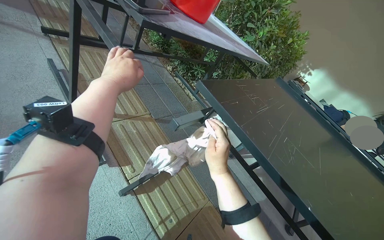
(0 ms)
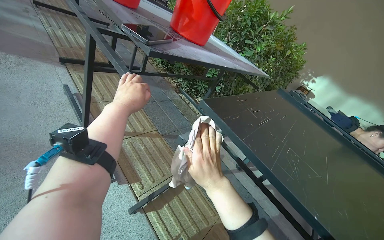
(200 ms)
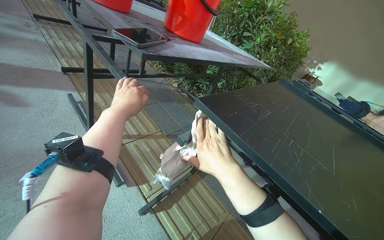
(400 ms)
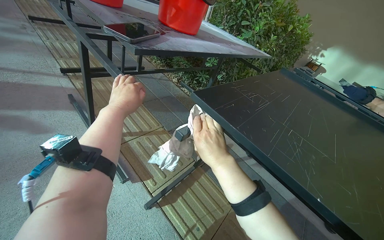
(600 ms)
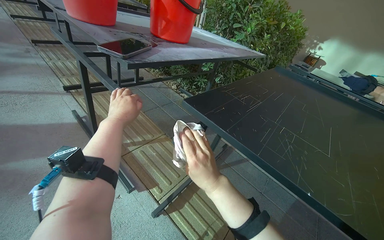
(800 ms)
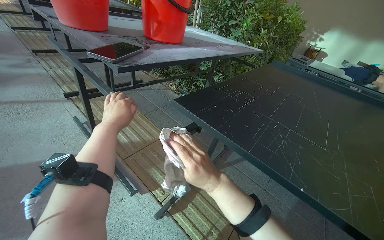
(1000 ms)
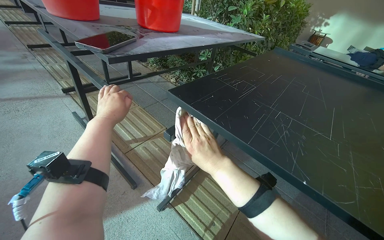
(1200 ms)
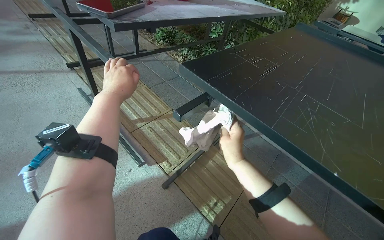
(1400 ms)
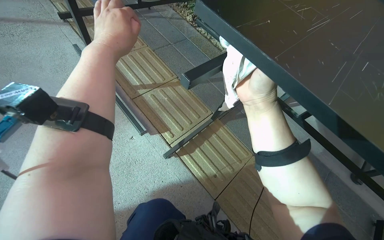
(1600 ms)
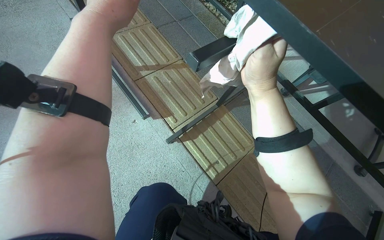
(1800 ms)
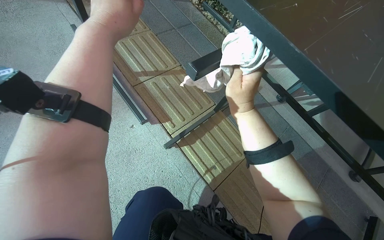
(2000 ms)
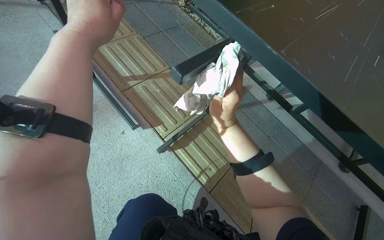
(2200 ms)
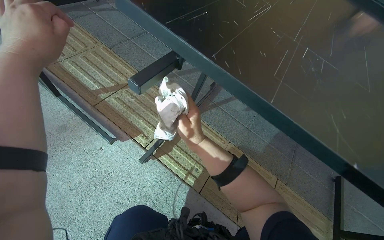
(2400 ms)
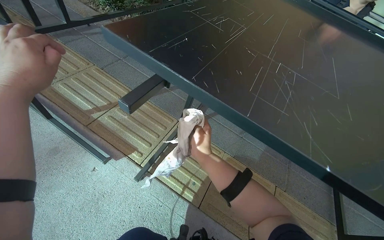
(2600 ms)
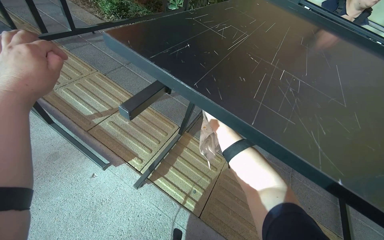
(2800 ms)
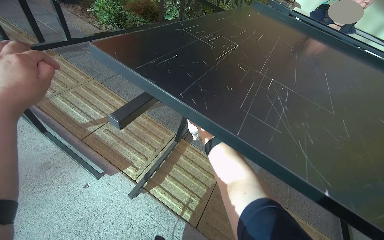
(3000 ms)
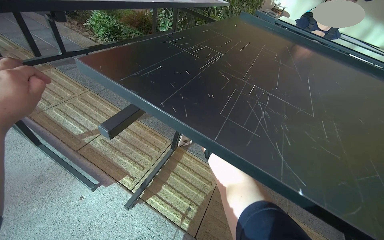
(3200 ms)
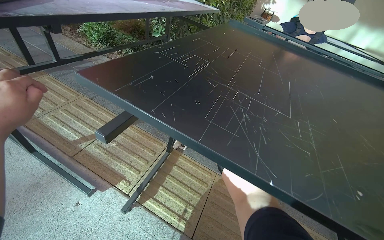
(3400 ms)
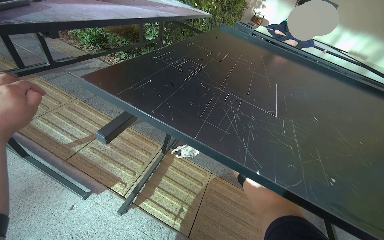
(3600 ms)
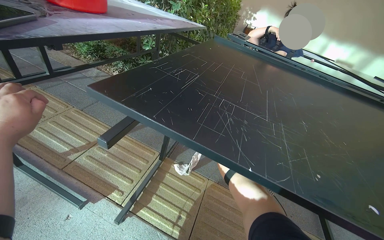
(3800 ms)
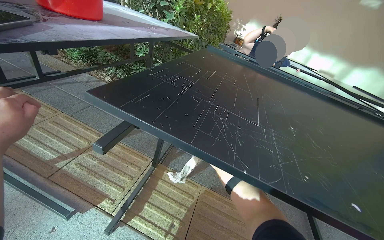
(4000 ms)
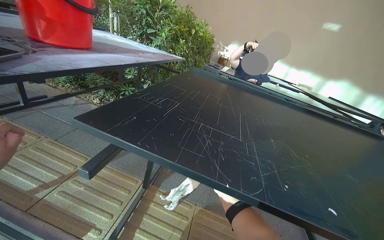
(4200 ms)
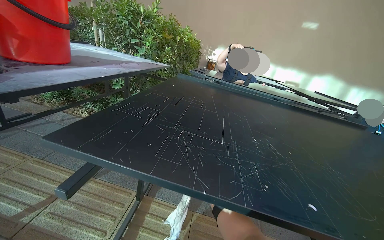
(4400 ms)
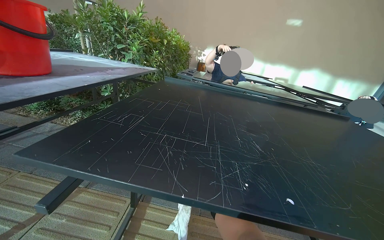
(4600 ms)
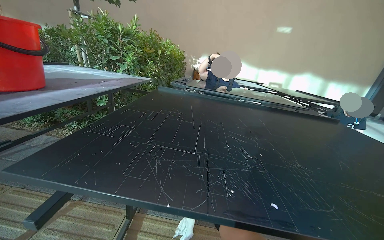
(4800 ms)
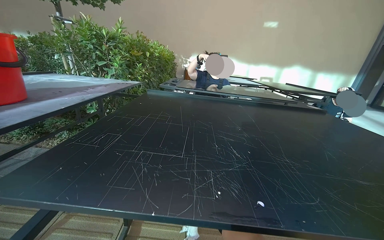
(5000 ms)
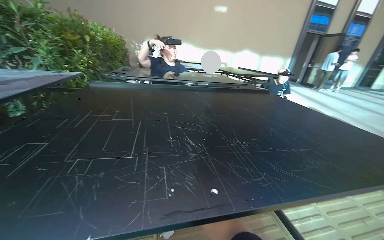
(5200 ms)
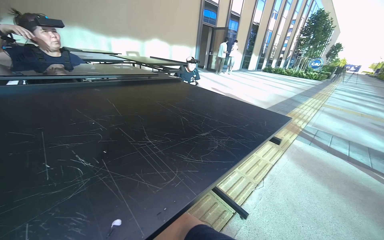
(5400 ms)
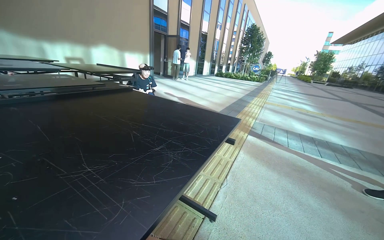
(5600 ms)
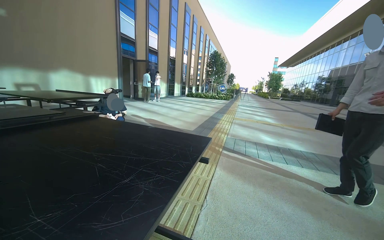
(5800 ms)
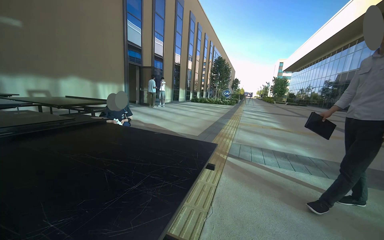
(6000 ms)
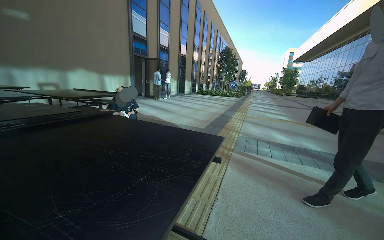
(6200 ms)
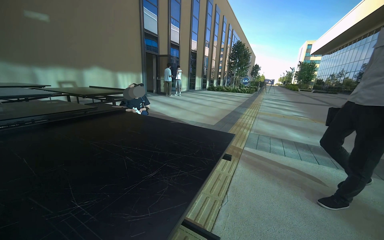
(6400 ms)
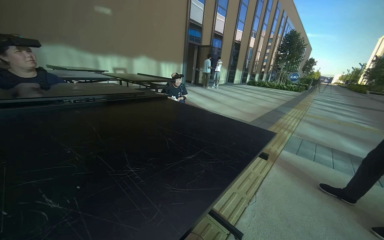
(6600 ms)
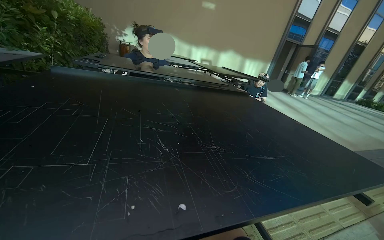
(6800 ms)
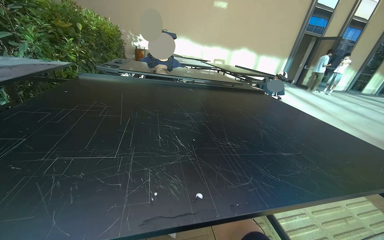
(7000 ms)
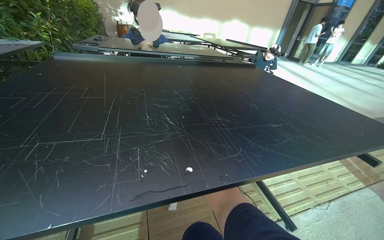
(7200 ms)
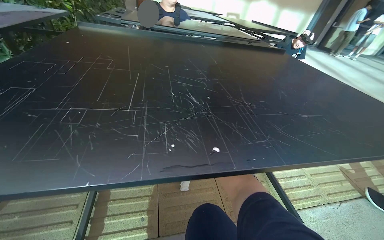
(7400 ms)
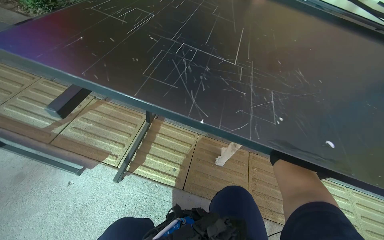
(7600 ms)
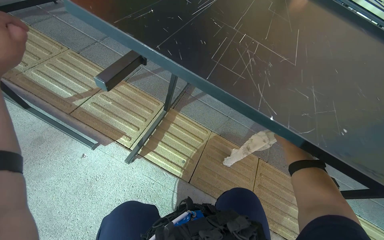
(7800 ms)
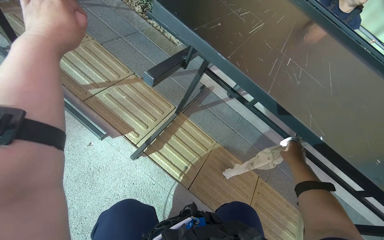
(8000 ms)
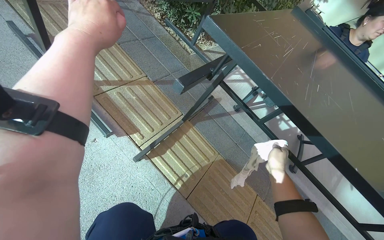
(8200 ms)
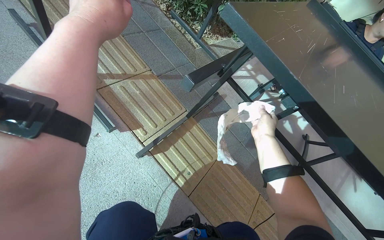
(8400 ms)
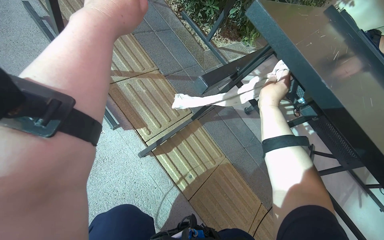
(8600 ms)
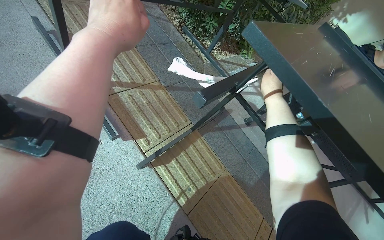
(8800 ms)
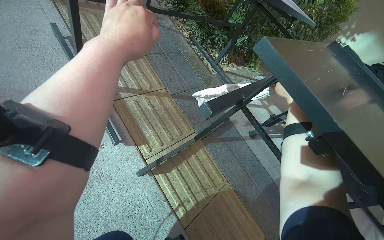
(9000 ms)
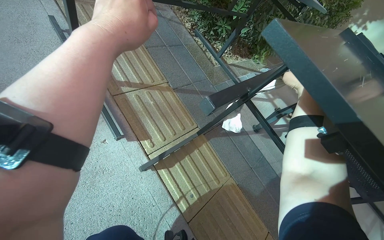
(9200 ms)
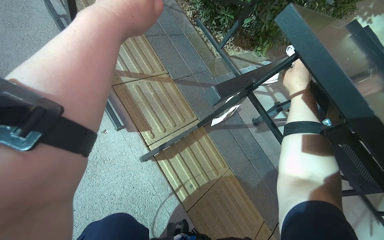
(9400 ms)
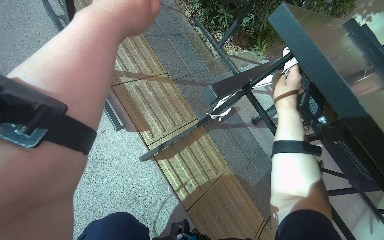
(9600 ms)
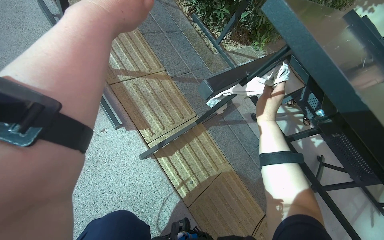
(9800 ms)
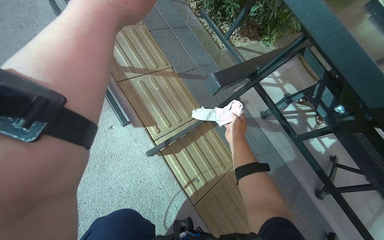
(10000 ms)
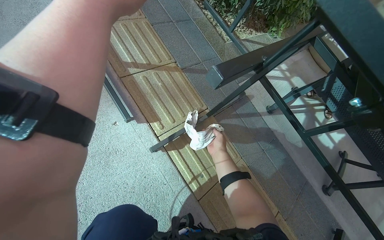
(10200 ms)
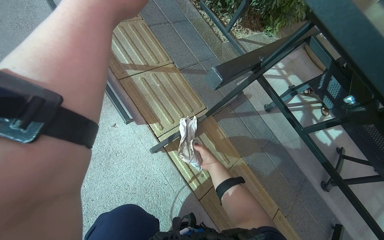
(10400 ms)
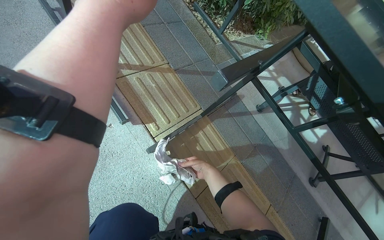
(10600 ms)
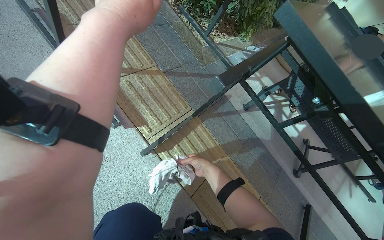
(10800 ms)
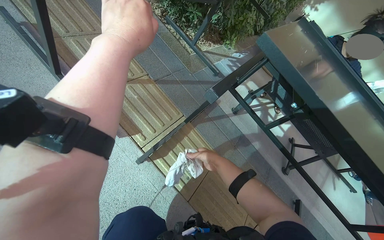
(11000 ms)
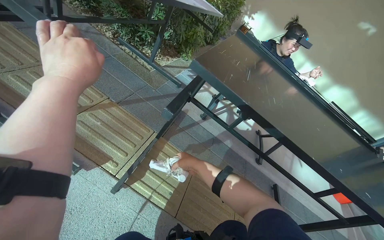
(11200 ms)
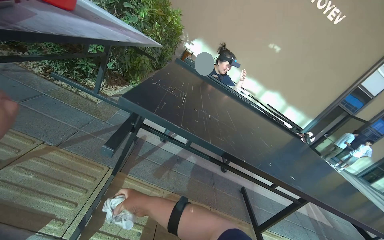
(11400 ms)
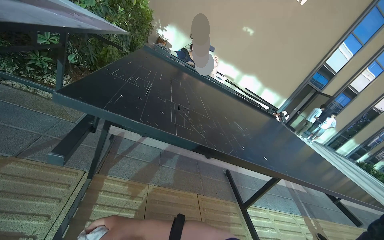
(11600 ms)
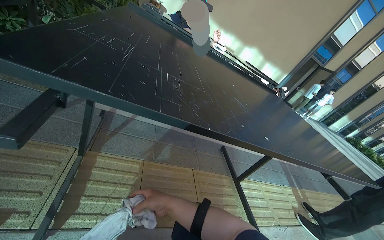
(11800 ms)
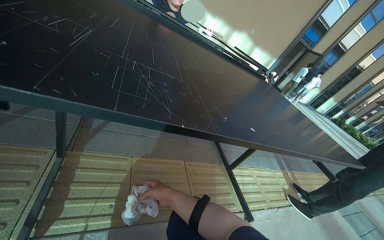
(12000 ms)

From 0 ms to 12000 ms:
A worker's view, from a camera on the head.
Job: wiping surfaces.
The whole recording: Wiping table structure. The worker wipes the metal structure of a black table with a white cloth.
From 0 ms to 1600 ms: The view tips downward by roughly 15 degrees. The right hand moves up the picture, some 10 cm.
From 3000 ms to 4400 ms: The wearer's head swings some 20 degrees to the right. The view tilts about 15 degrees upward.
From 4400 ms to 6000 ms: The wearer looks some 80 degrees further to the right.
From 6000 ms to 7600 ms: The wearer's head swings about 80 degrees to the left. The wearer looks about 30 degrees further downward.
From 7600 ms to 9000 ms: The scene rotates clockwise by roughly 35 degrees.
From 9000 ms to 10400 ms: The right hand shifts roughly 40 cm down the picture and to the left.
From 10400 ms to 12000 ms: The wearer looks some 60 degrees further to the right.

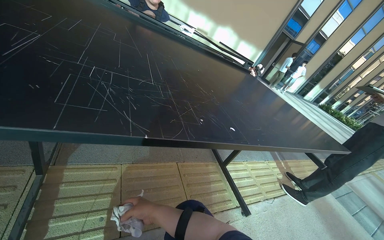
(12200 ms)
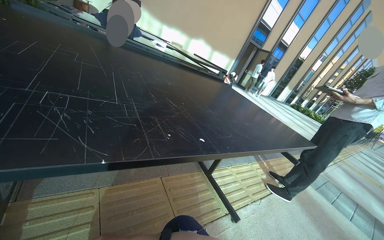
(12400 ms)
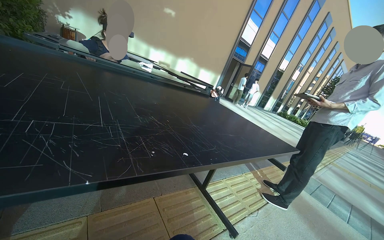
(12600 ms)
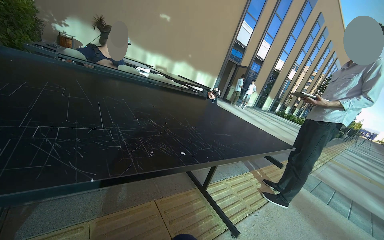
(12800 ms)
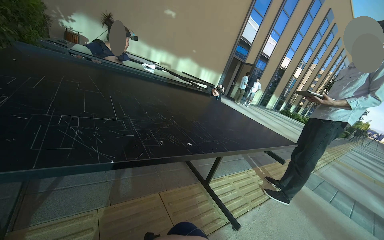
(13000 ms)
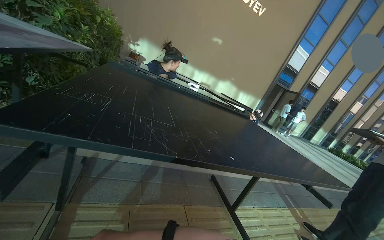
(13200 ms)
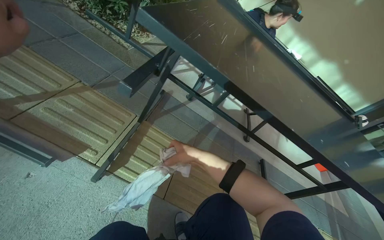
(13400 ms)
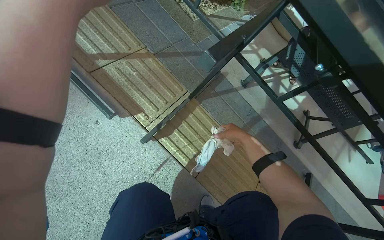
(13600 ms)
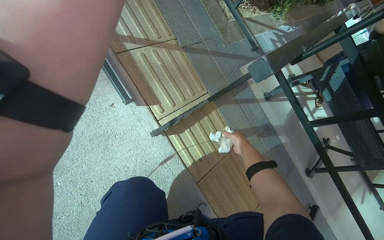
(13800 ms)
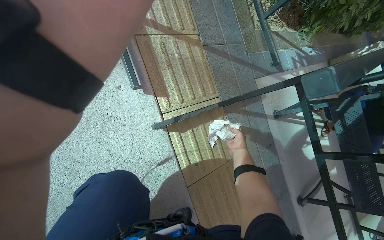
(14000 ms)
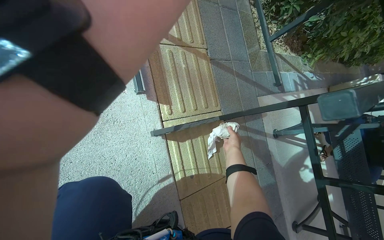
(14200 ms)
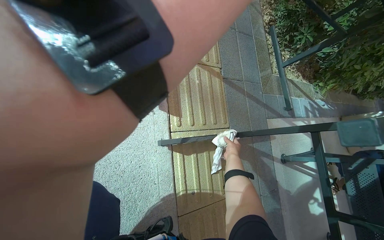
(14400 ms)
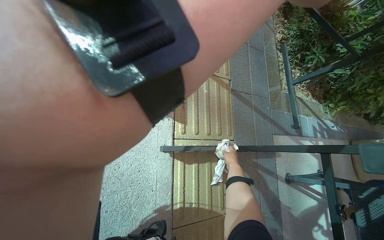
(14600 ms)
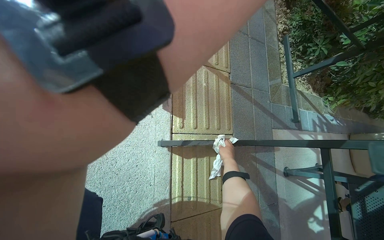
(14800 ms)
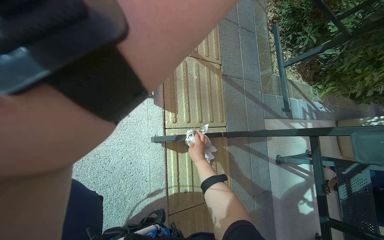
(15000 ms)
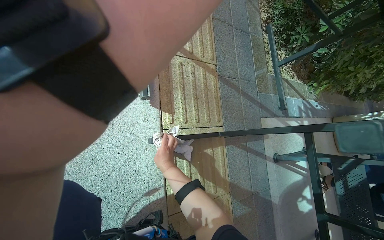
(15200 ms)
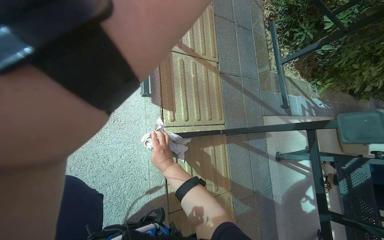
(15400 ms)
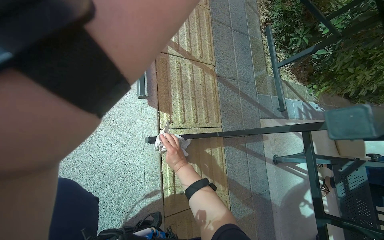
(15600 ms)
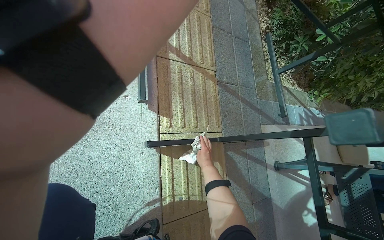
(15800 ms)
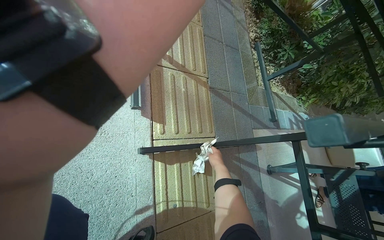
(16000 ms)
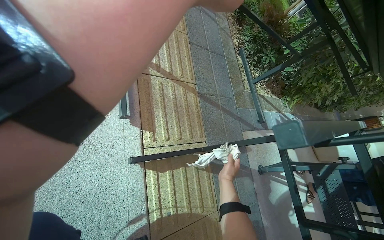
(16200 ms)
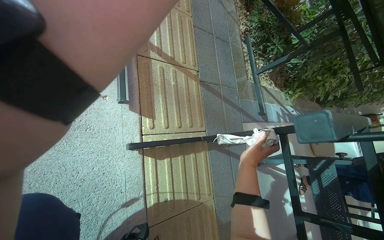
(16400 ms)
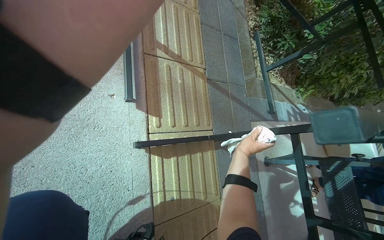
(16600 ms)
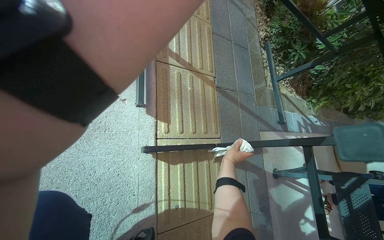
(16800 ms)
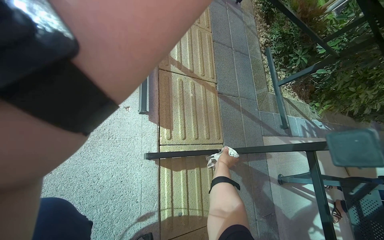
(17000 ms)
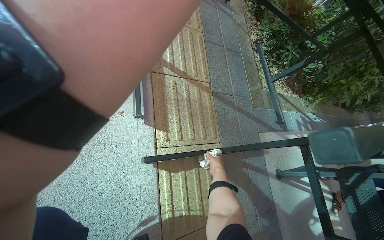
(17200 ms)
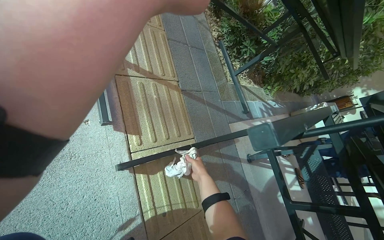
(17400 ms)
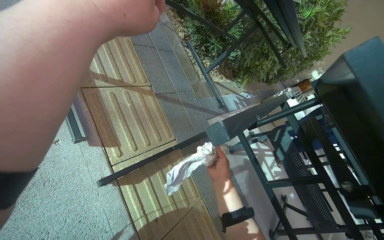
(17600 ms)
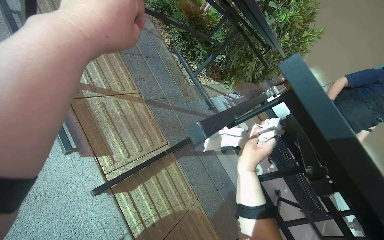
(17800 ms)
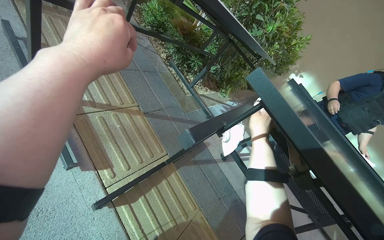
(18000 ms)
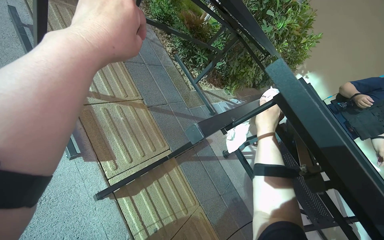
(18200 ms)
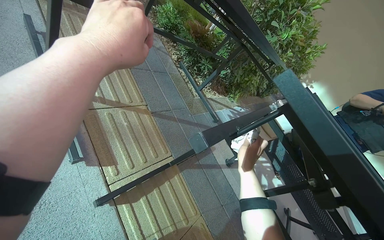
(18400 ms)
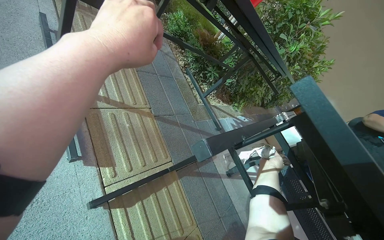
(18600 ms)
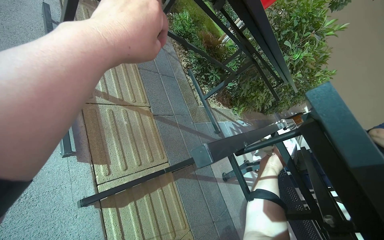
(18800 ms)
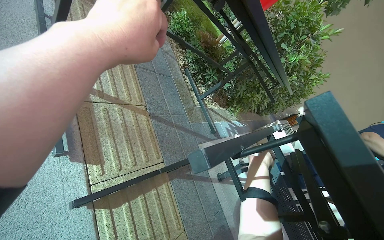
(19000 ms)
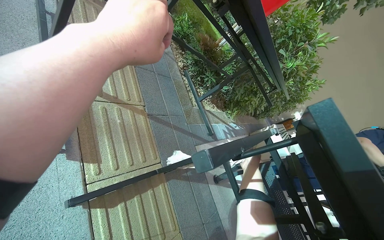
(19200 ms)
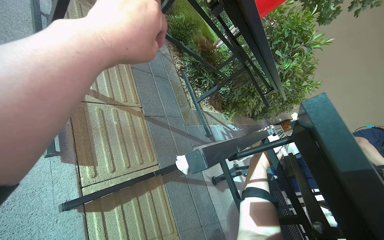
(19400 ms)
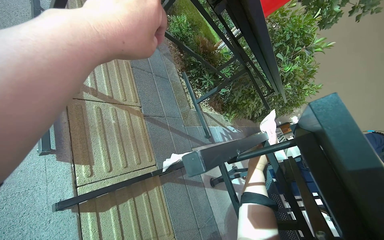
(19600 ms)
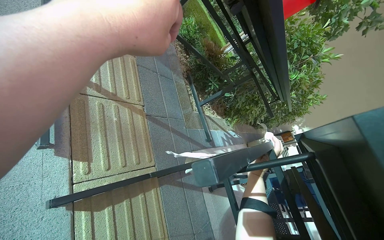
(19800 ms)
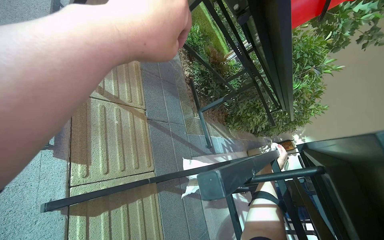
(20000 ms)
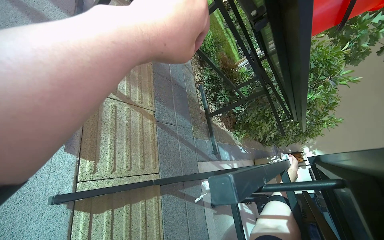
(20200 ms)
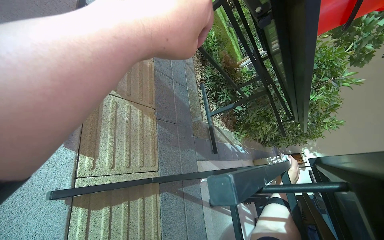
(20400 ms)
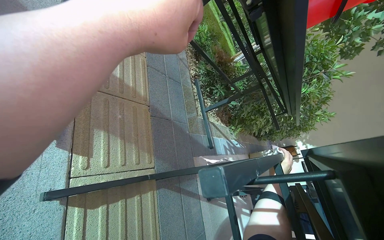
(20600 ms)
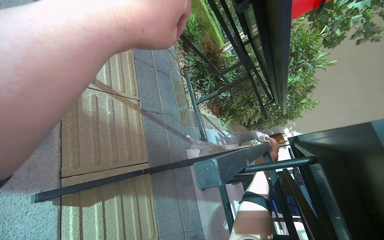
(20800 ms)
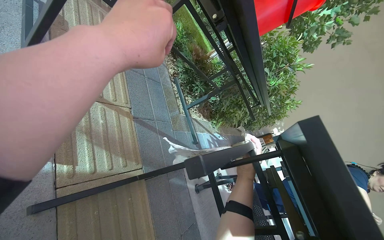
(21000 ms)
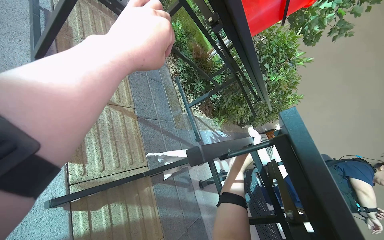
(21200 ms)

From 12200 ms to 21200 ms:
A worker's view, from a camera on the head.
Job: wiping surfaces.
The whole recording: Wiping table structure. The worker wipes the metal structure of a black table with a white cloth.
From 12200 ms to 13800 ms: The head turns to the left by roughly 55 degrees.
From 13800 ms to 15200 ms: The scene turns some 25 degrees clockwise in the picture.
From 15200 ms to 16600 ms: The right hand is displaced to the right by approximately 30 cm.
From 16600 ms to 18200 ms: The wearer looks roughly 25 degrees further to the right.
